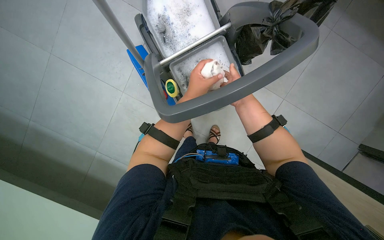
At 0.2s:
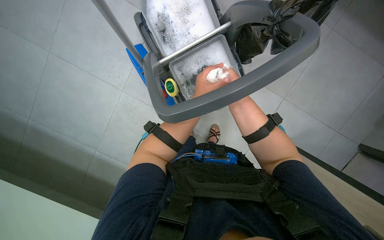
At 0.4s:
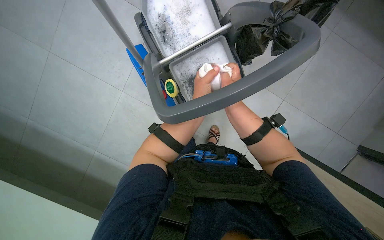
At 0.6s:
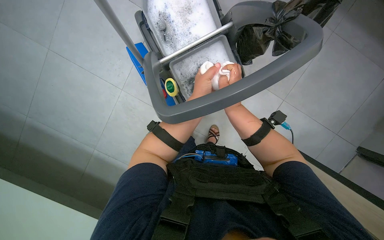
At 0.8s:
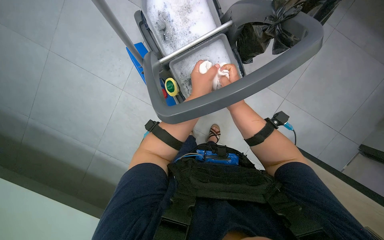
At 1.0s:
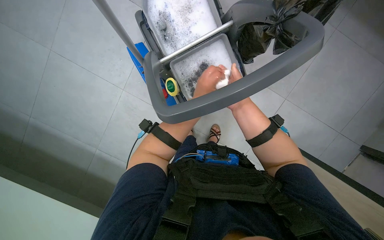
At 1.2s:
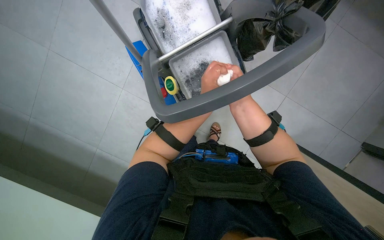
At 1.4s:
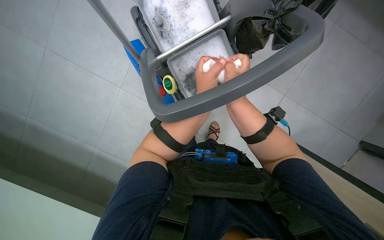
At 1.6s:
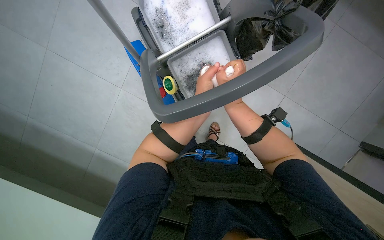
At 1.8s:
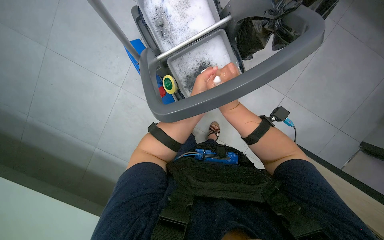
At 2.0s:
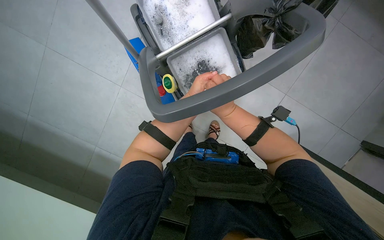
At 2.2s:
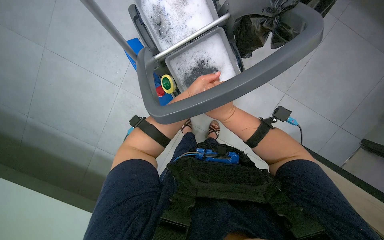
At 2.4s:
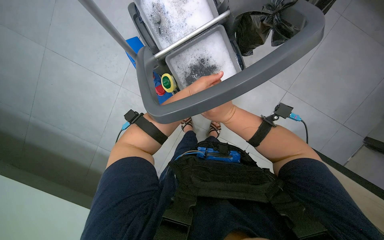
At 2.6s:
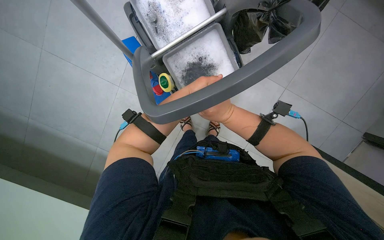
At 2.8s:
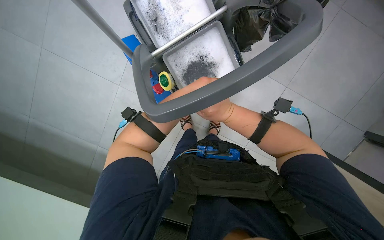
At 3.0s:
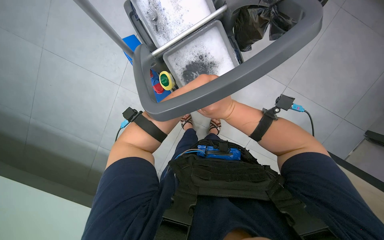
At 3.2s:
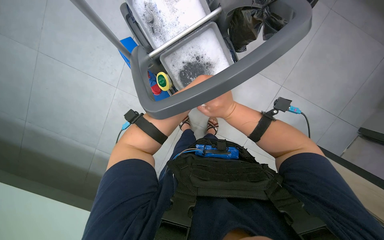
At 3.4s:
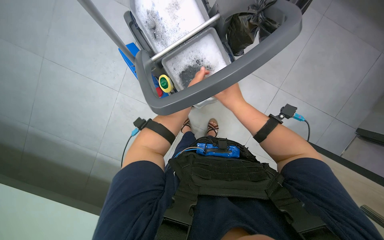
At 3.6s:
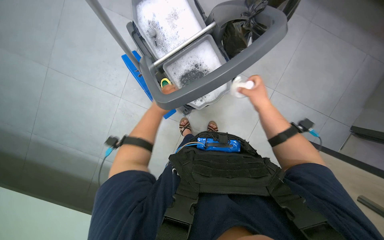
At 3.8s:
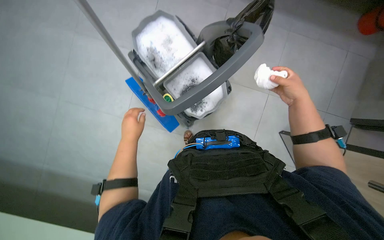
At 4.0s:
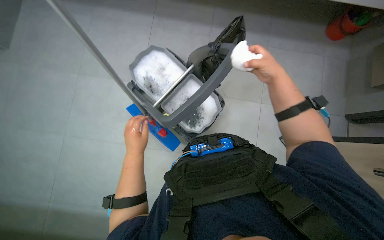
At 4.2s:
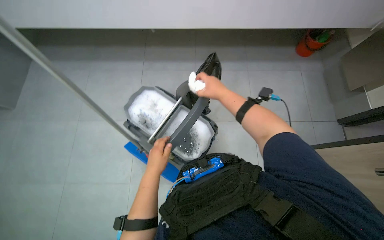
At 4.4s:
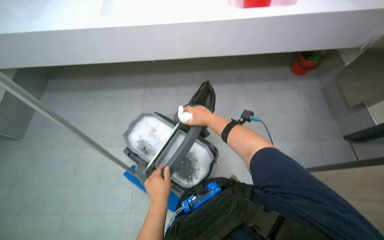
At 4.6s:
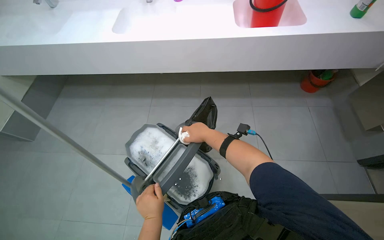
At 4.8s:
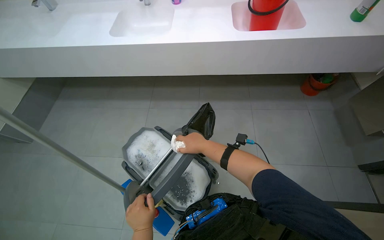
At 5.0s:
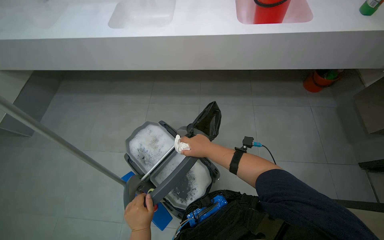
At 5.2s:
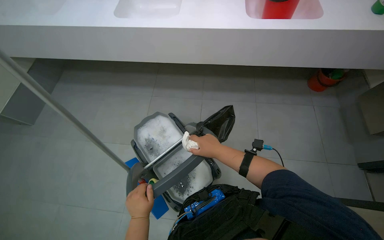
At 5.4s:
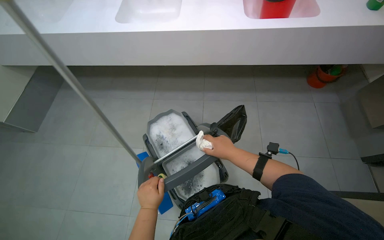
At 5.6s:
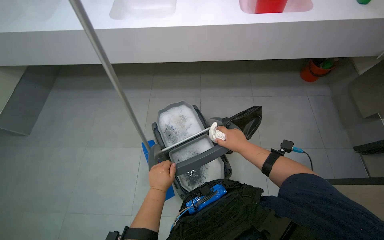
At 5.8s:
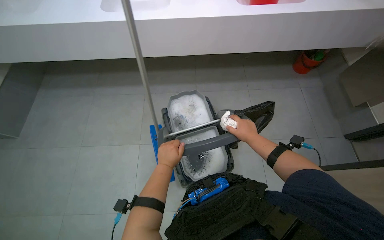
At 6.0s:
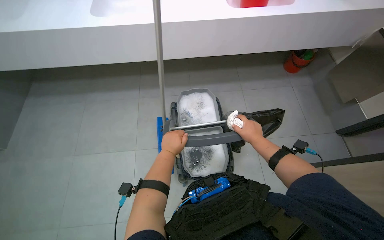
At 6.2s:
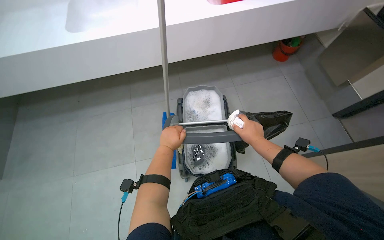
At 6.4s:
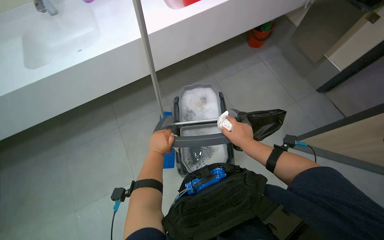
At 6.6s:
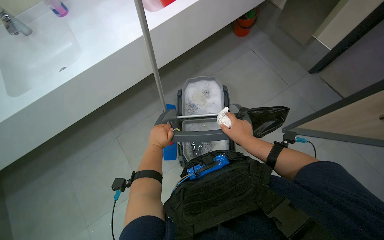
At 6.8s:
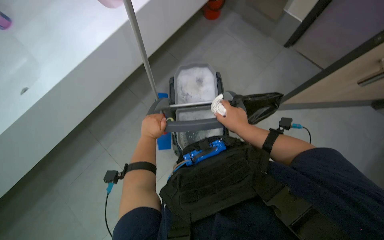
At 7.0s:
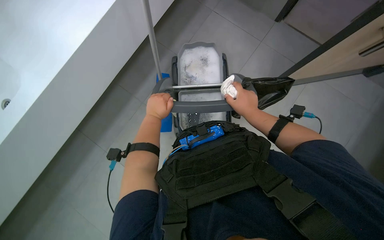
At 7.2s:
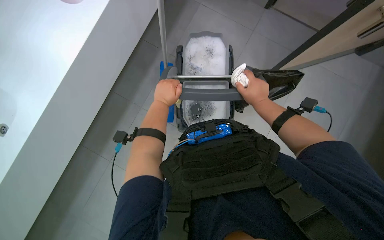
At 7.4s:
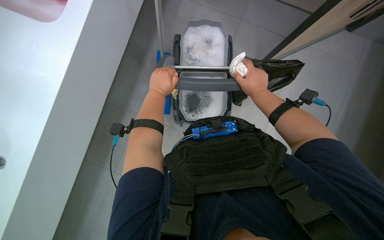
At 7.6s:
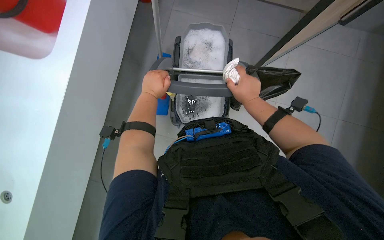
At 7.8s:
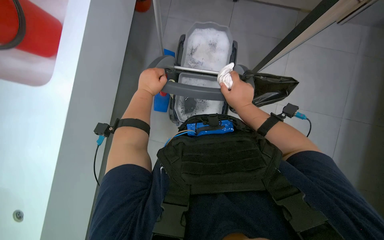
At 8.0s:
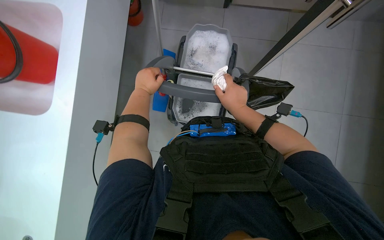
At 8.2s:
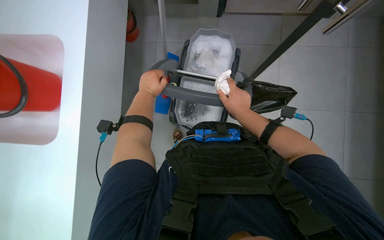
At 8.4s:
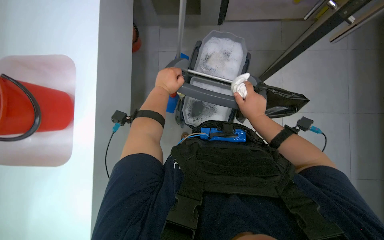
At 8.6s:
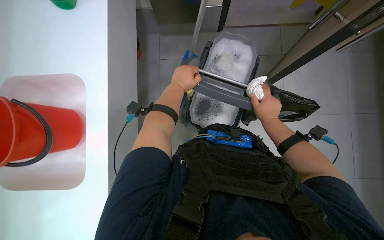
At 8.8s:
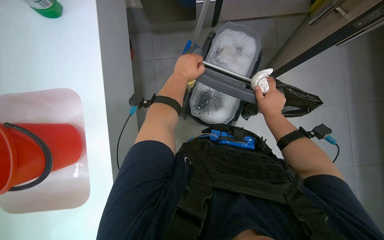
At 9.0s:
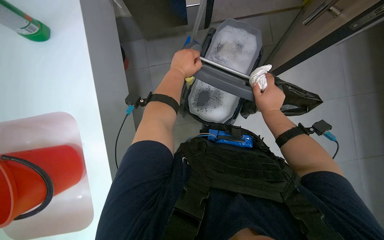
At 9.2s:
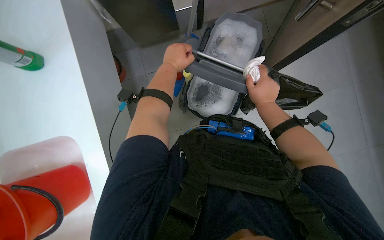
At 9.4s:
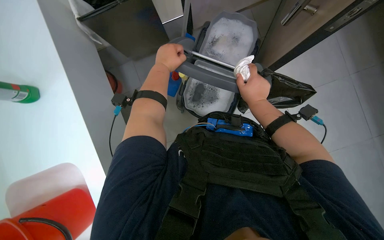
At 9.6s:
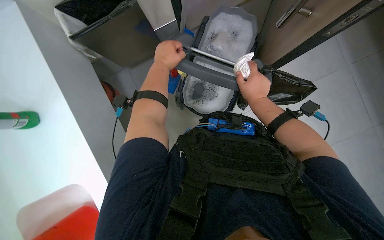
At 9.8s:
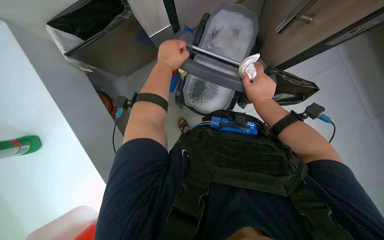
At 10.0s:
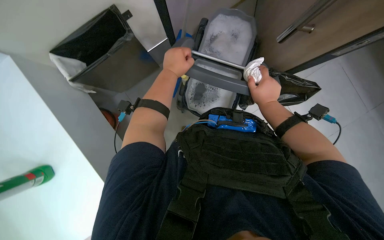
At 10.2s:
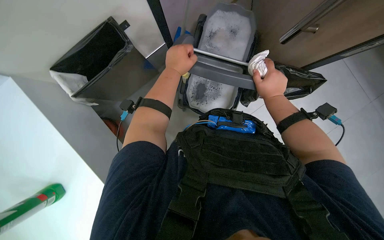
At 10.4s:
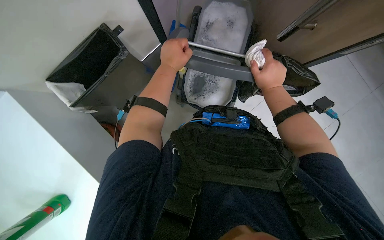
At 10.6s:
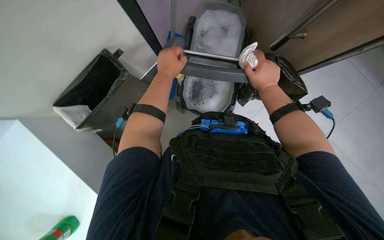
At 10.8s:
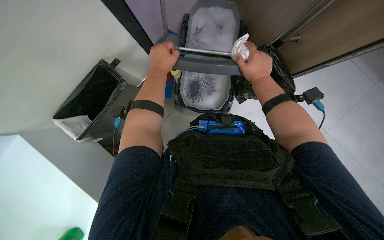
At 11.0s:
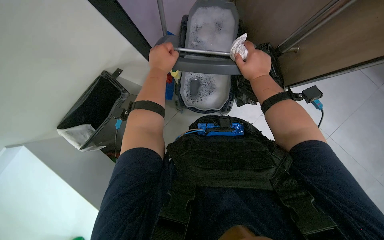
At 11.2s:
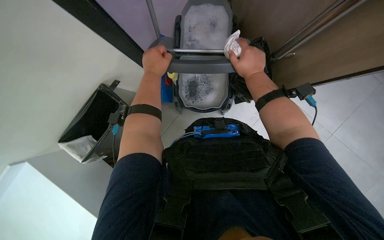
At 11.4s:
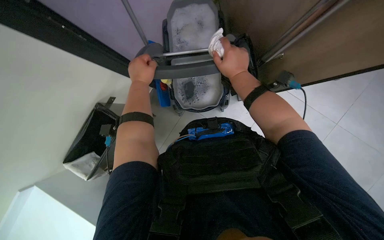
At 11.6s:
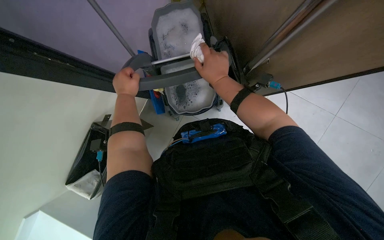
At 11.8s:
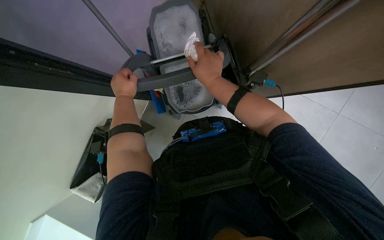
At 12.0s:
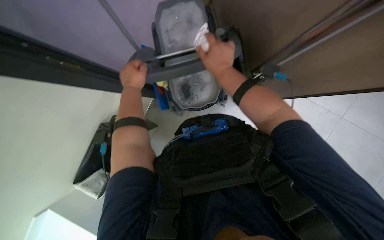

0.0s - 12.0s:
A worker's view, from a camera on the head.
Job: wiping surfaces.
The whole recording: Cleaning the cleaning cart. The worker takes a cloth, wrings it out, and wipes the handle of the cleaning cart.
1.6s - 3.0s: The right hand shifts about 10 cm farther from the camera.
3.0s - 4.4s: The view tips upward by some 40 degrees. Everything in view rotates approximately 30 degrees counterclockwise.
4.4s - 6.0s: The right hand travels to the right by roughly 10 cm; the left hand moves up the picture and farther from the camera, roughly 25 cm.
6.0s - 7.6s: The camera pitches downward, by roughly 20 degrees. The left hand is displaced up the picture by some 15 cm.
9.0s - 10.4s: The hands stay close to where they were, moving slightly.

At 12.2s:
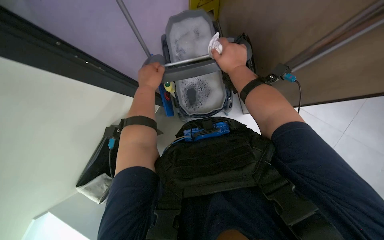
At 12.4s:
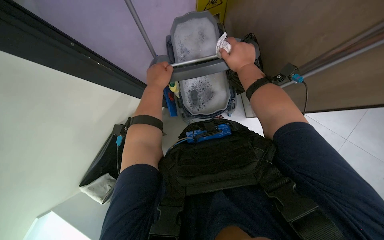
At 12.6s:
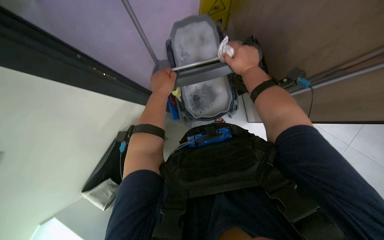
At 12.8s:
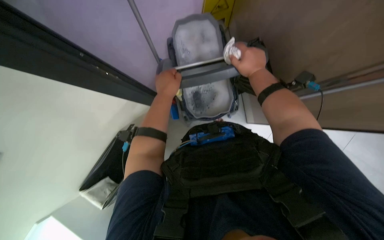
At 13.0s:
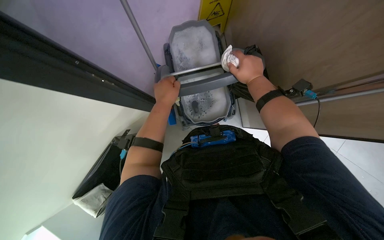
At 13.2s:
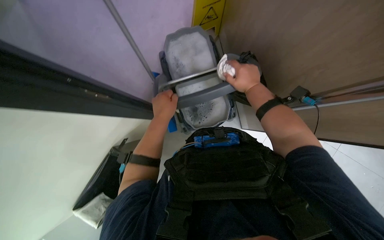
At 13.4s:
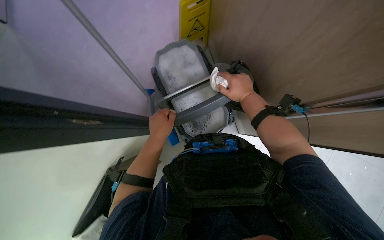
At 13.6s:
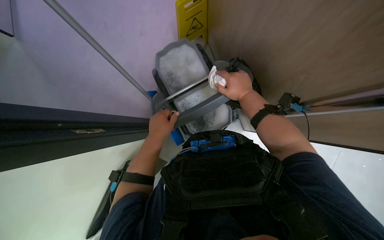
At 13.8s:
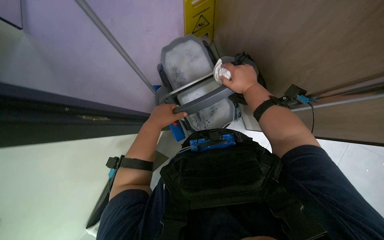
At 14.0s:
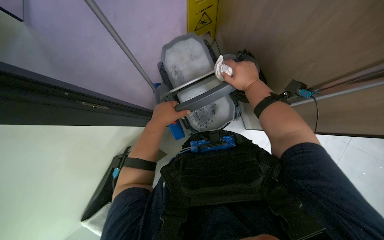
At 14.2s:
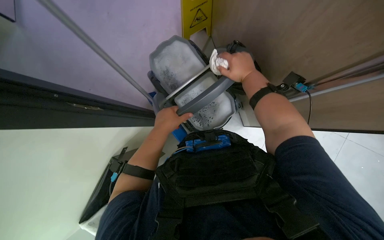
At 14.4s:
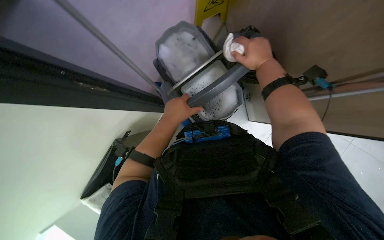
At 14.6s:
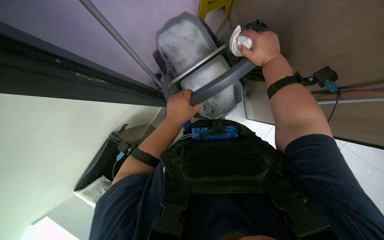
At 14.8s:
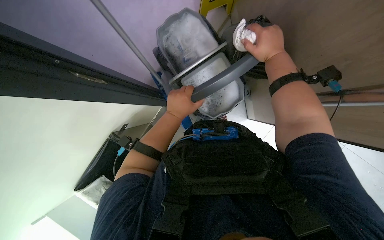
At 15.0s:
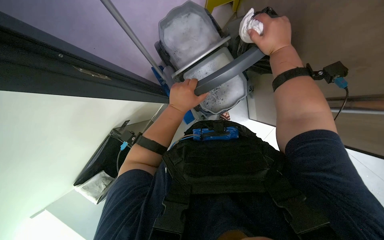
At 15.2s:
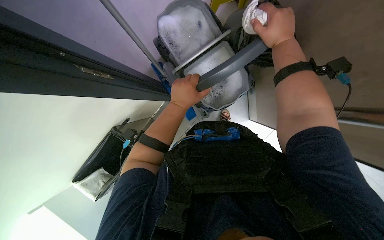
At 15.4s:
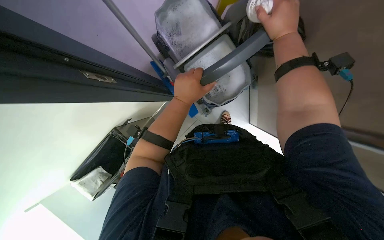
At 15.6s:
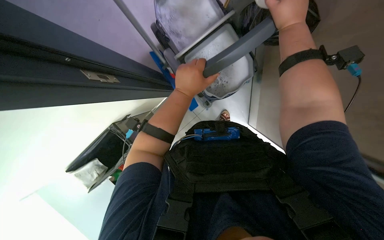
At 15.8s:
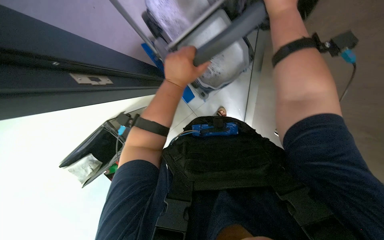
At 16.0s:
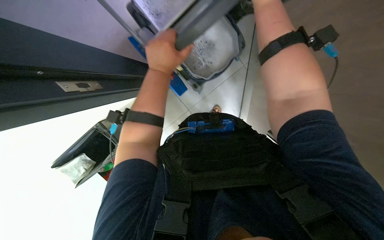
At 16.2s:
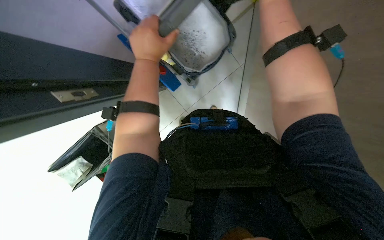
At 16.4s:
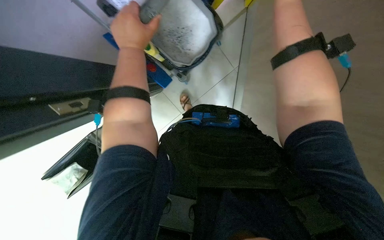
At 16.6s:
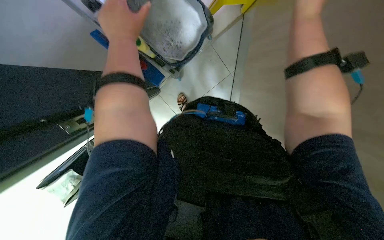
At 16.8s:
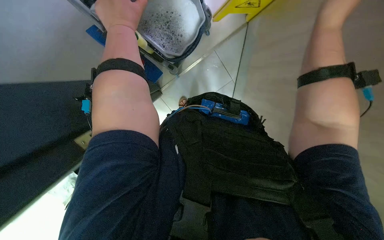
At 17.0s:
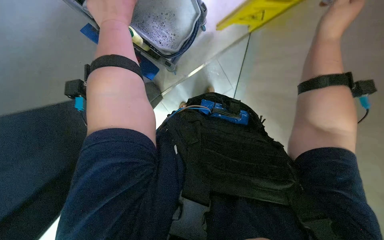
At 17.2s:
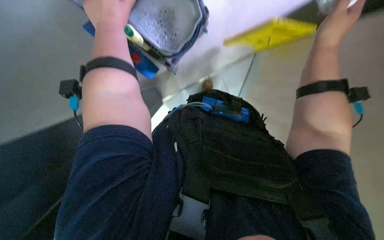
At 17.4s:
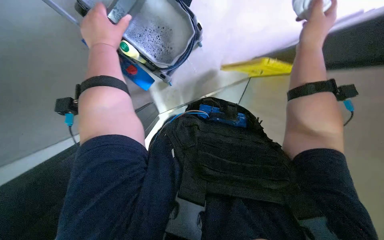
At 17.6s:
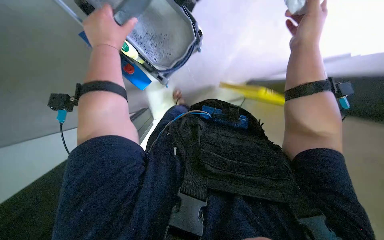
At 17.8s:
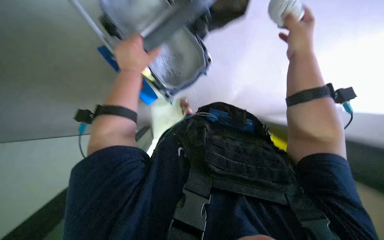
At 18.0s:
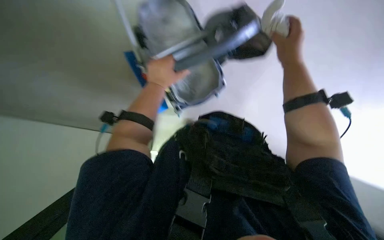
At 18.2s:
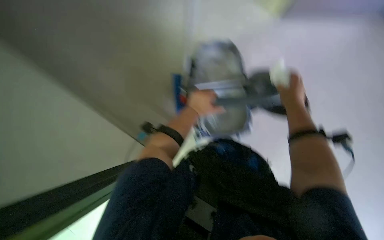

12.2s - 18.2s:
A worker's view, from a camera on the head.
Job: wiping surfaces.
The whole recording: Cleaning the cleaning cart. The worker takes a cloth, wrings it out, and wipes the handle of the cleaning cart.
12.2s - 13.8s: The left hand goes about 10 cm down the picture.
15.2s - 16.6s: The left hand goes approximately 15 cm to the left and up the picture.
16.6s - 18.2s: The view tilts roughly 20 degrees upward.

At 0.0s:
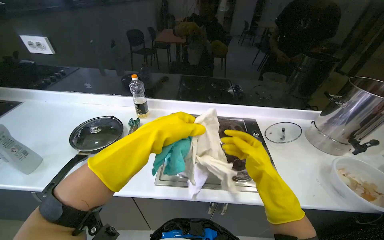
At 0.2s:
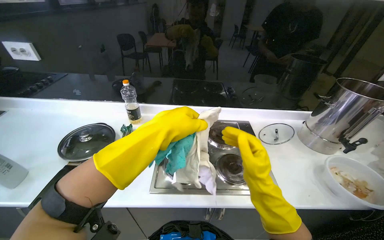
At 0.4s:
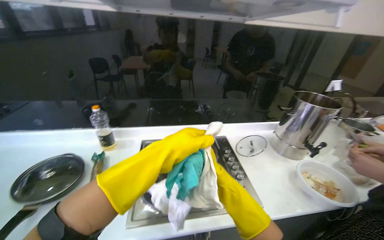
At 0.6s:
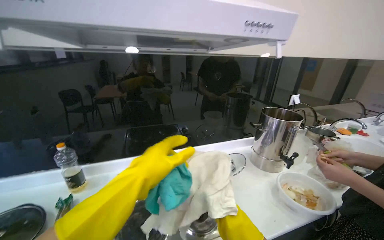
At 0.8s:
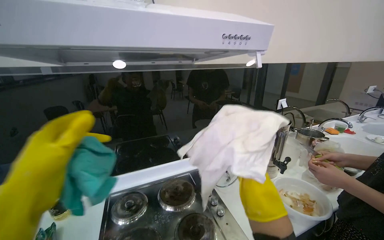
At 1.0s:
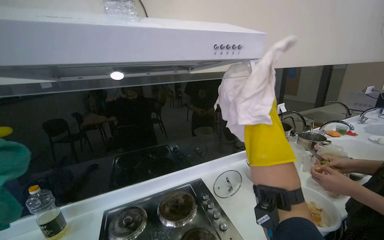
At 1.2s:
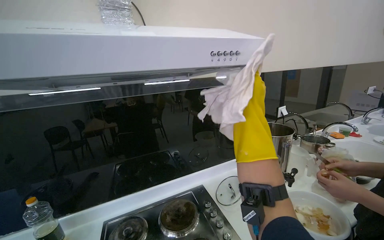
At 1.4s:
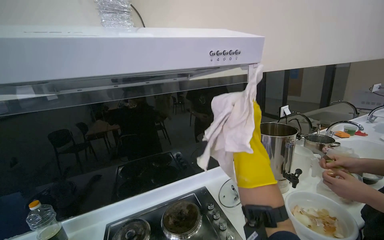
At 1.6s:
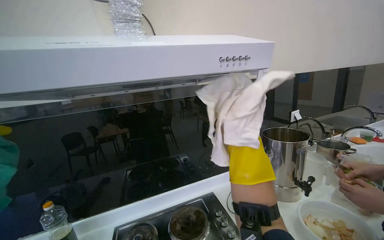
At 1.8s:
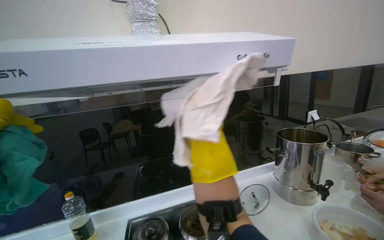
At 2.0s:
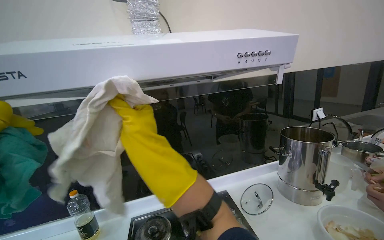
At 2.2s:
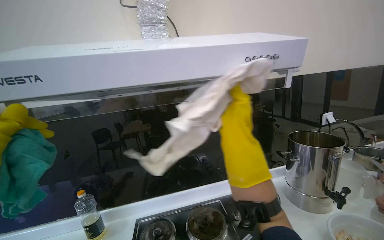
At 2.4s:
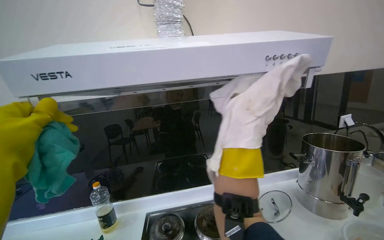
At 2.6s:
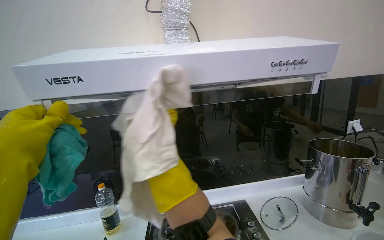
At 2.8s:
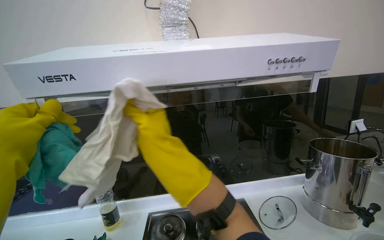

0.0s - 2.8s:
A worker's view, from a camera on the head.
Job: cleaning kitchen.
The whole recording: Wiping kitchen backsplash and hood. The worker wipes the kitchen backsplash and the glass part of the range hood with cloths.
0.0s - 1.4s: The head turns to the right by about 30 degrees. The wearer looks about 25 degrees further upward.
1.4s - 2.8s: The view swings some 15 degrees to the left.
